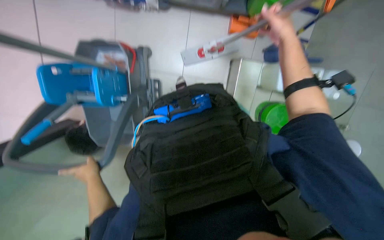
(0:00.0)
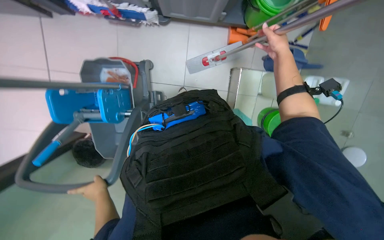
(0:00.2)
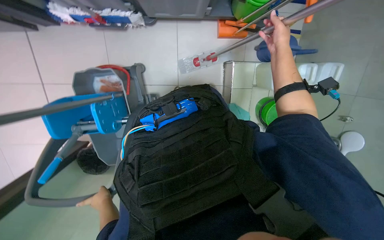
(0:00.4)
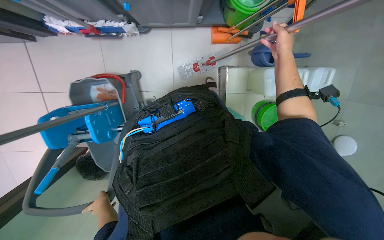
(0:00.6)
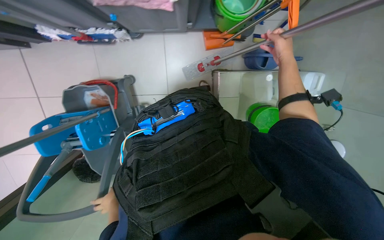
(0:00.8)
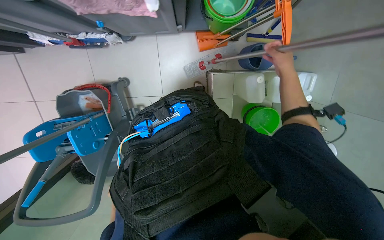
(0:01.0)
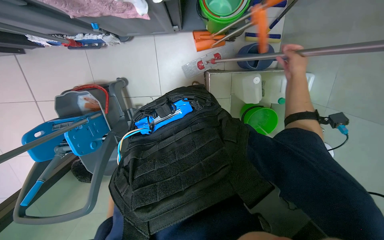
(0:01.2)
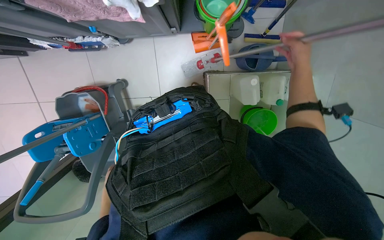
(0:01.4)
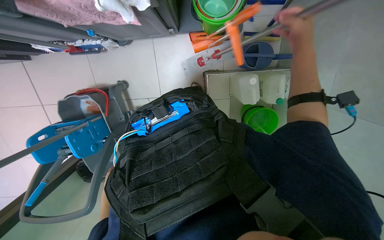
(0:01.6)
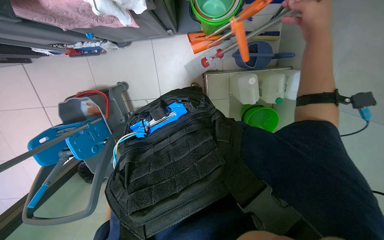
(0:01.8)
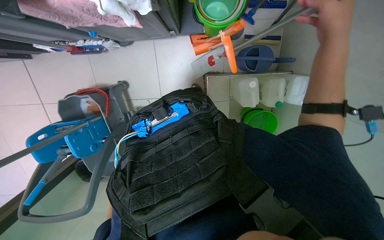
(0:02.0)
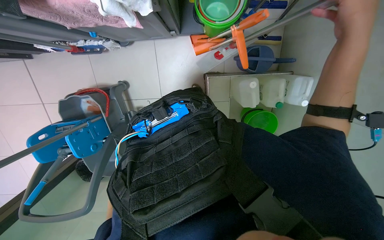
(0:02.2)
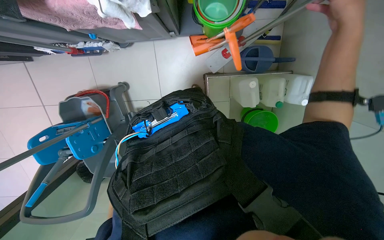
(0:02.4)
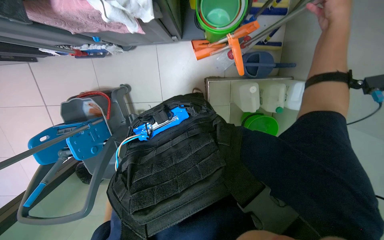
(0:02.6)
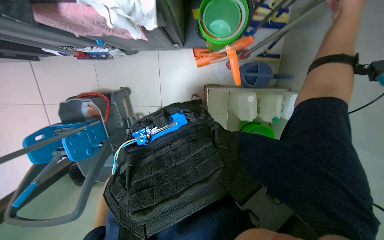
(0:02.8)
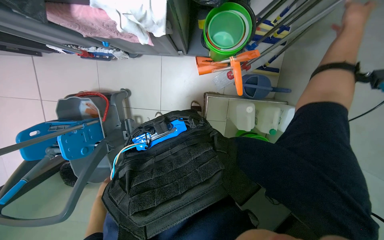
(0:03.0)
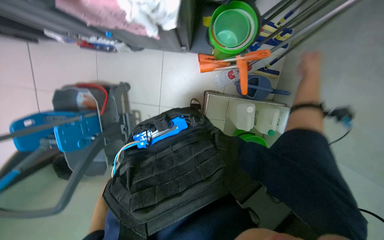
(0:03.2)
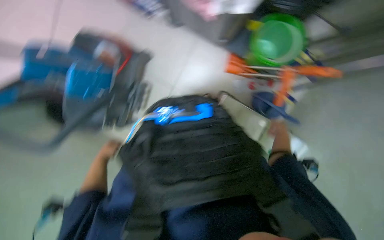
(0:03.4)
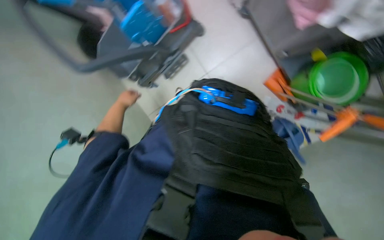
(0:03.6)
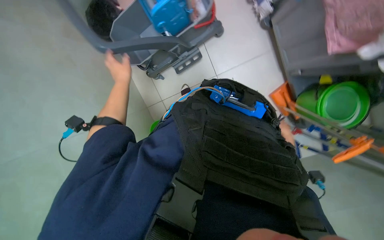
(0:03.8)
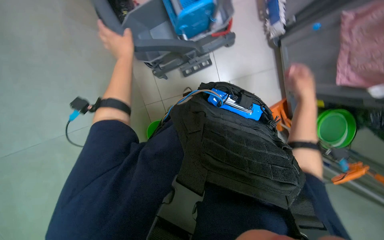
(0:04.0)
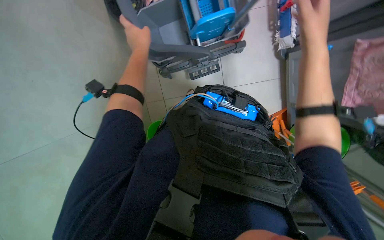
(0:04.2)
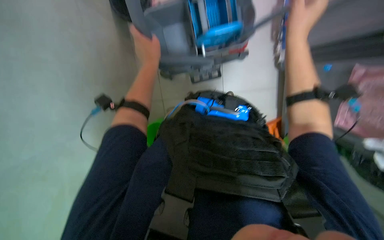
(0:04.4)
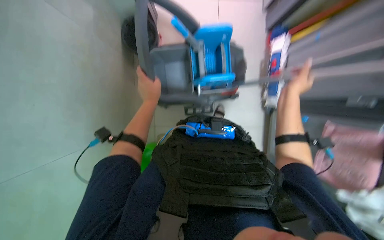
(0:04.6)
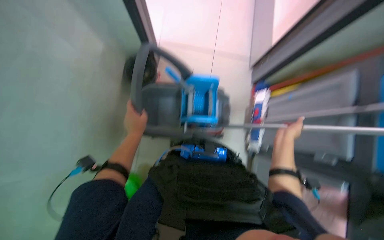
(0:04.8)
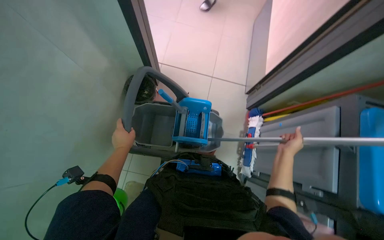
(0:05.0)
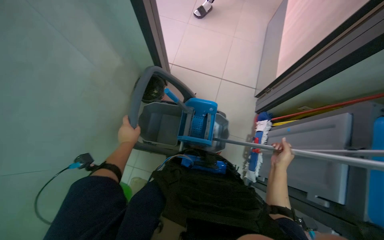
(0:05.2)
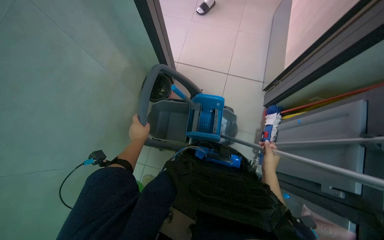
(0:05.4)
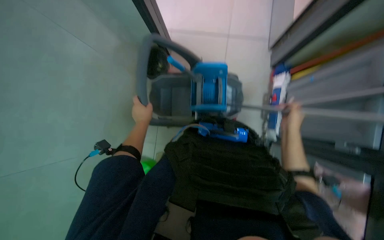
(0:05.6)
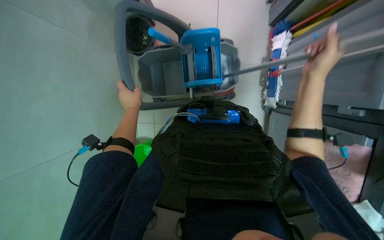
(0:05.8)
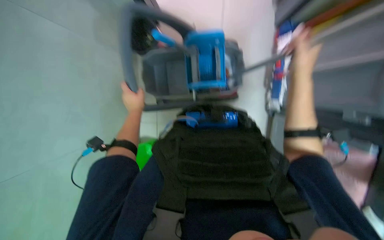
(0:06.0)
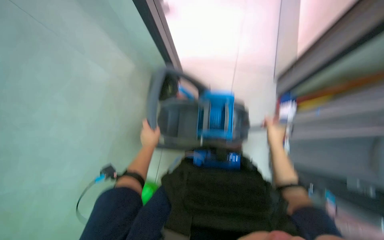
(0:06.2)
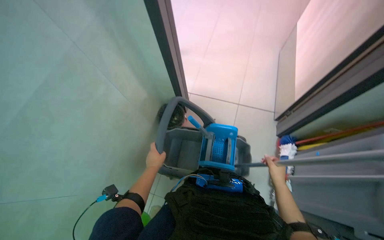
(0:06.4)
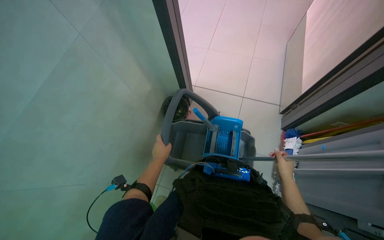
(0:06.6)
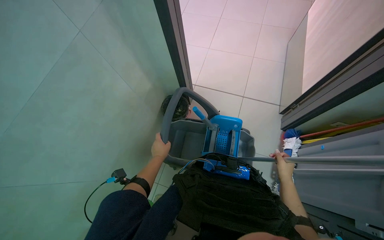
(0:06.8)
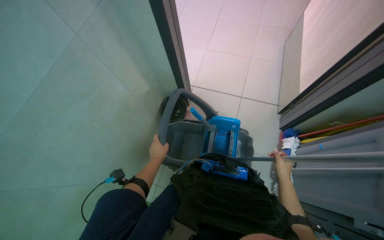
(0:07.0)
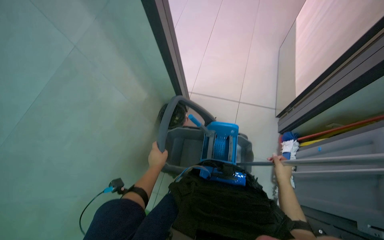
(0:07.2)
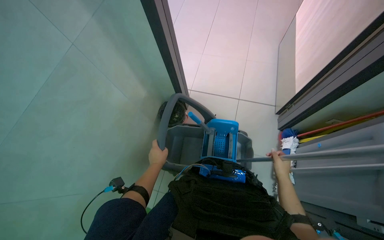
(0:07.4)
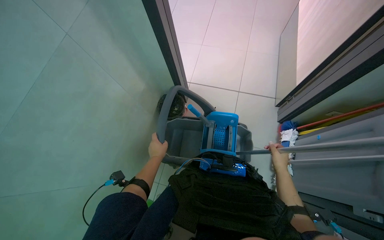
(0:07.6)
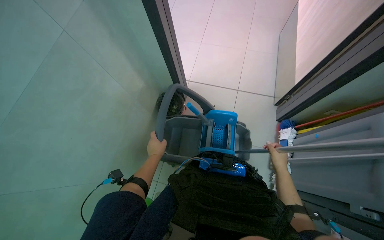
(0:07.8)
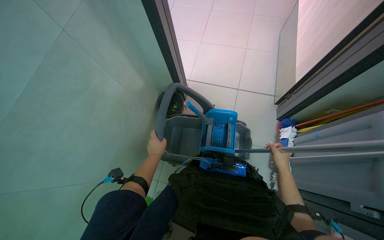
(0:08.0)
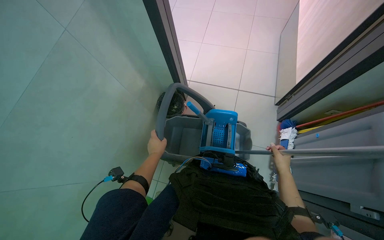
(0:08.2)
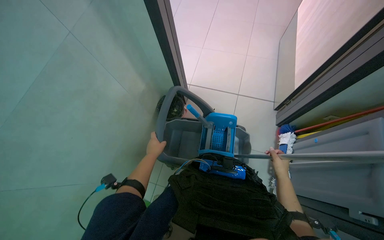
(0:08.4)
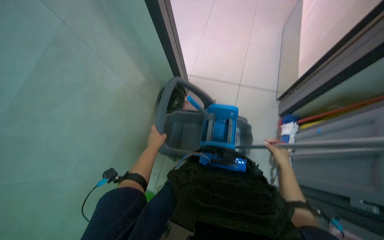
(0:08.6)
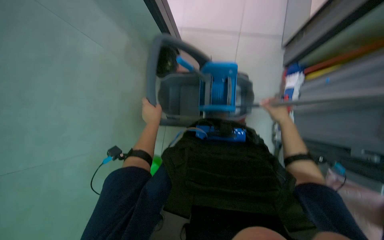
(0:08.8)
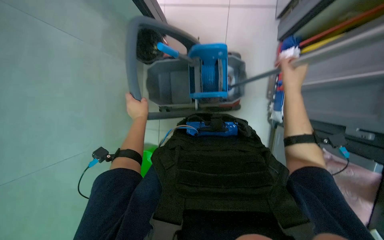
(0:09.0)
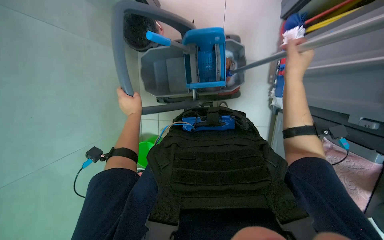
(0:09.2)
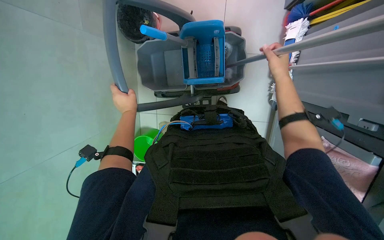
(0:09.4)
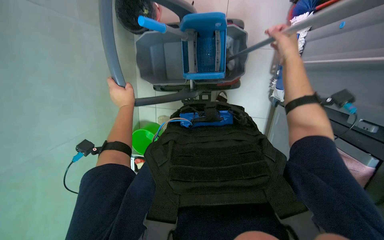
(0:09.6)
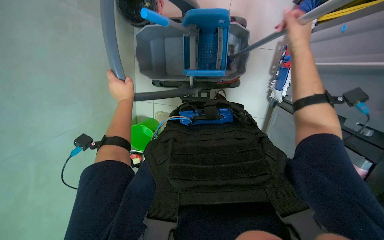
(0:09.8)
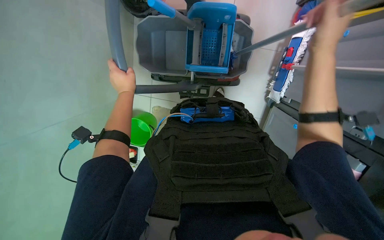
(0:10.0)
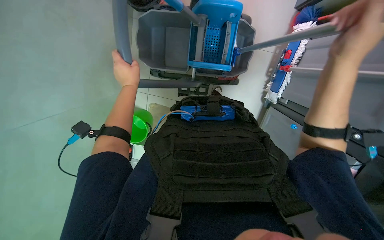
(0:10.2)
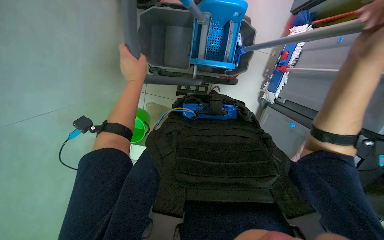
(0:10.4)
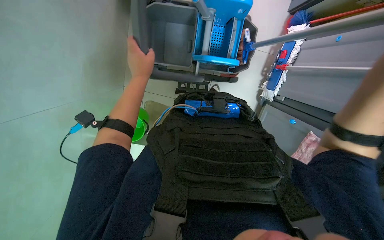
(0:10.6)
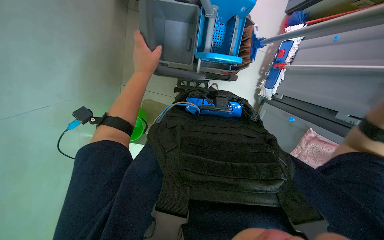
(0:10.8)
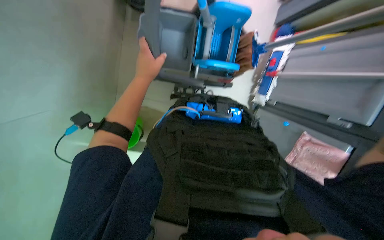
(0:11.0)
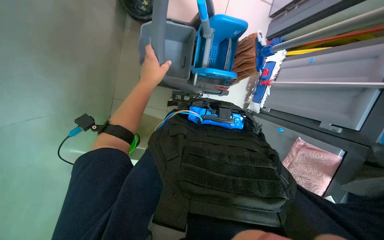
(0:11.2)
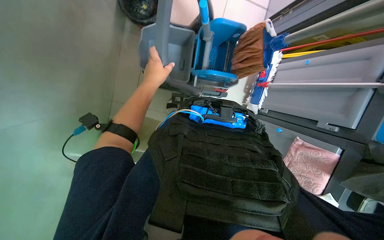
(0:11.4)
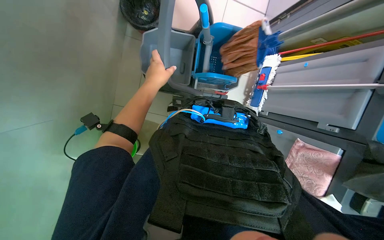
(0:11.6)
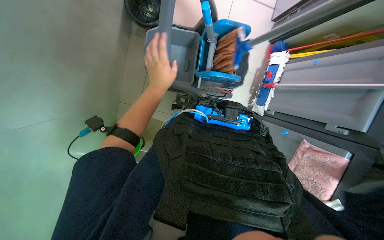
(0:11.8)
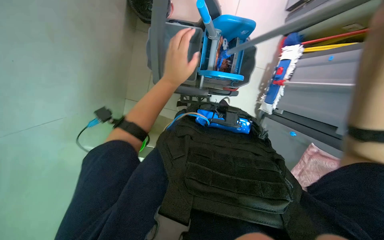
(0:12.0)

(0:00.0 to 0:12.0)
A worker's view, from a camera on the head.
Job: preparing cleaning supplies.
The whole recording: Preparing cleaning equipment. The worker gathers and arranges various cleaning tools and buckets on a cart, filling them with water and solution.
0:00.0 - 0:01.6: The right hand travels farther from the camera and back again, some 15 cm each way.
0:03.0 - 0:04.4: The scene turns some 85 degrees clockwise in the picture.
0:06.0 - 0:07.6: The view tilts about 30 degrees upward.
0:07.6 - 0:09.0: The view tips downward by about 25 degrees.
0:09.0 - 0:10.4: The view tips downward by some 15 degrees. The right hand goes approximately 10 cm nearer to the camera.
0:10.4 - 0:12.0: The left hand moves to the right and nearer to the camera, roughly 15 cm.

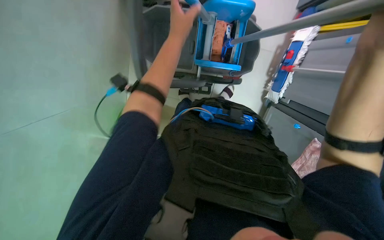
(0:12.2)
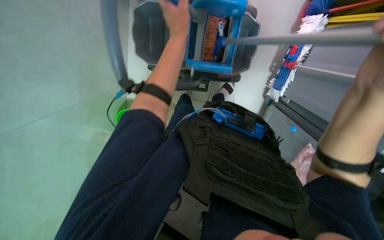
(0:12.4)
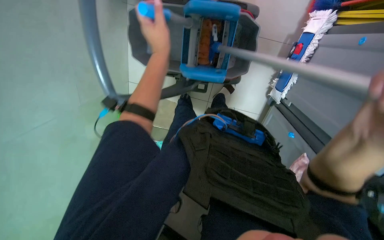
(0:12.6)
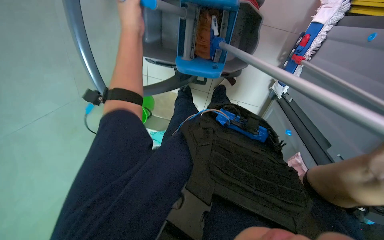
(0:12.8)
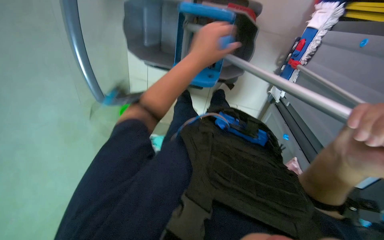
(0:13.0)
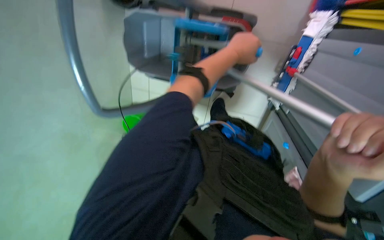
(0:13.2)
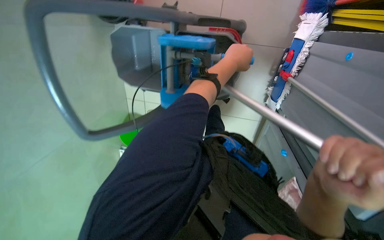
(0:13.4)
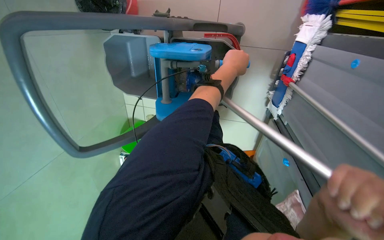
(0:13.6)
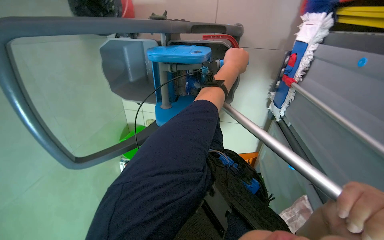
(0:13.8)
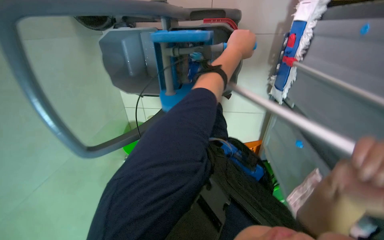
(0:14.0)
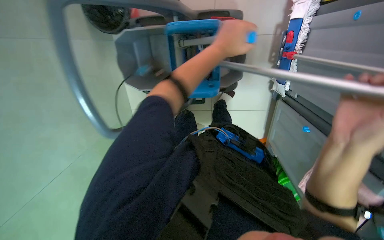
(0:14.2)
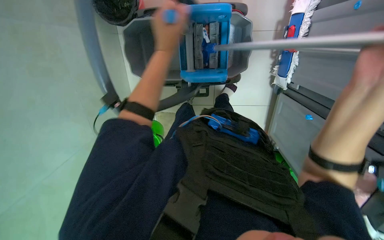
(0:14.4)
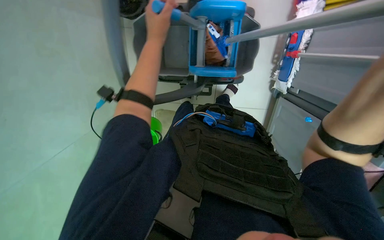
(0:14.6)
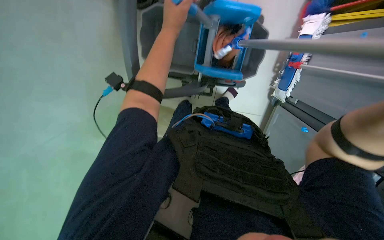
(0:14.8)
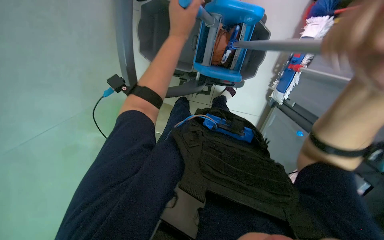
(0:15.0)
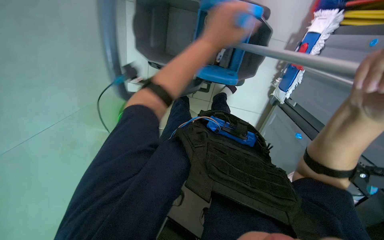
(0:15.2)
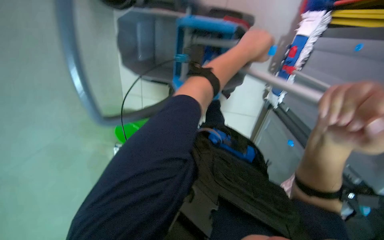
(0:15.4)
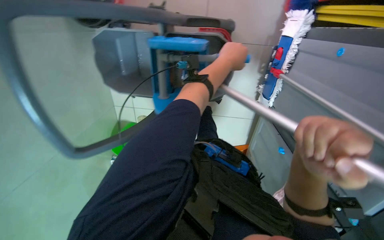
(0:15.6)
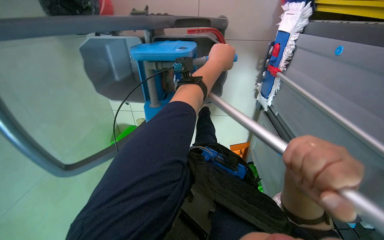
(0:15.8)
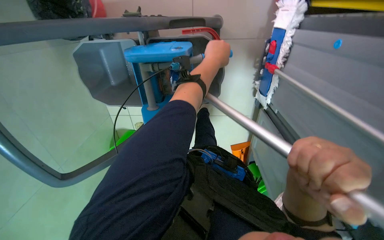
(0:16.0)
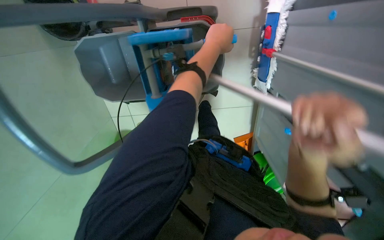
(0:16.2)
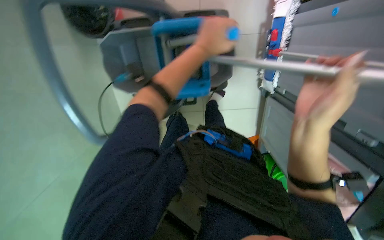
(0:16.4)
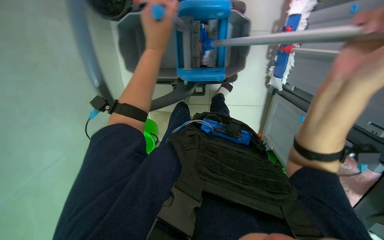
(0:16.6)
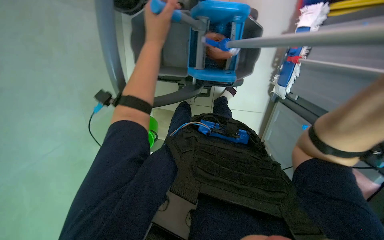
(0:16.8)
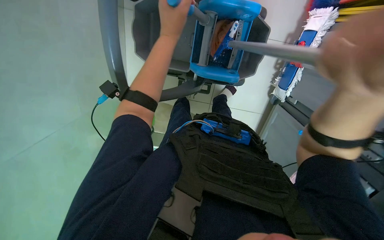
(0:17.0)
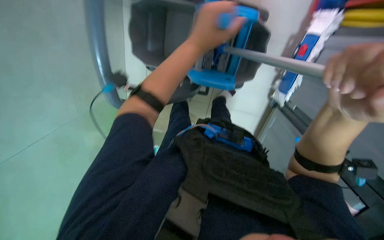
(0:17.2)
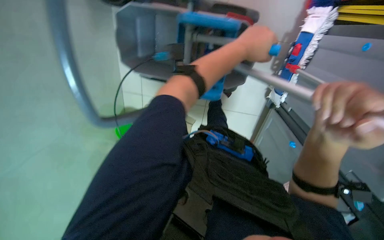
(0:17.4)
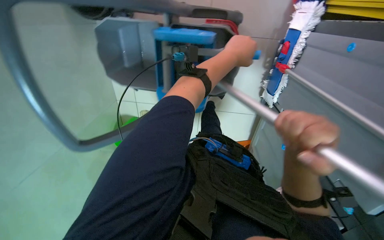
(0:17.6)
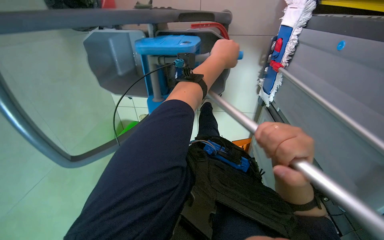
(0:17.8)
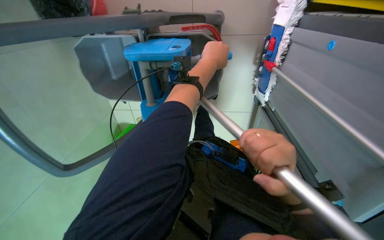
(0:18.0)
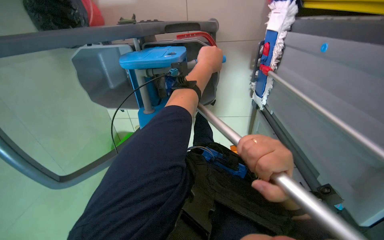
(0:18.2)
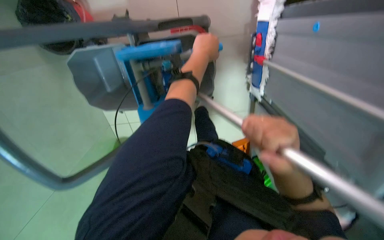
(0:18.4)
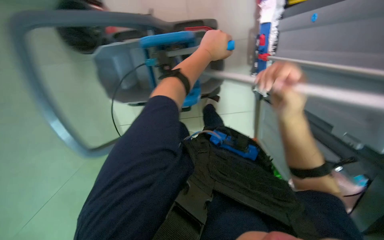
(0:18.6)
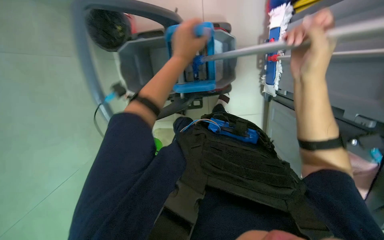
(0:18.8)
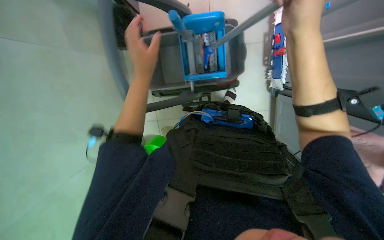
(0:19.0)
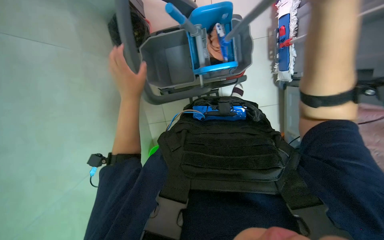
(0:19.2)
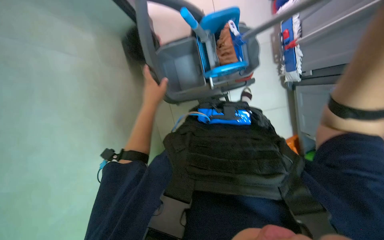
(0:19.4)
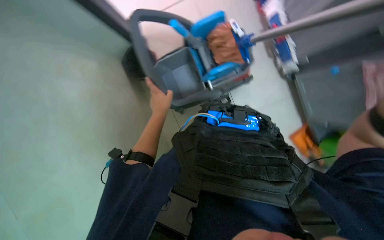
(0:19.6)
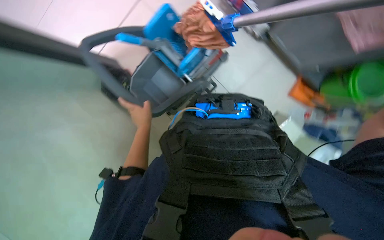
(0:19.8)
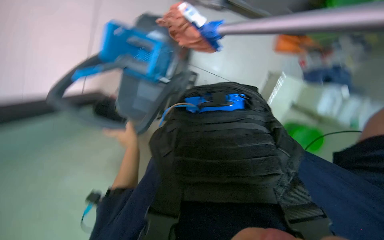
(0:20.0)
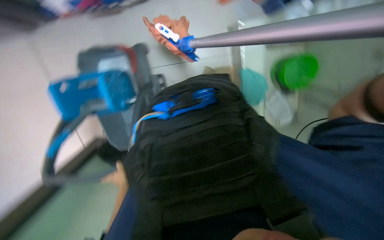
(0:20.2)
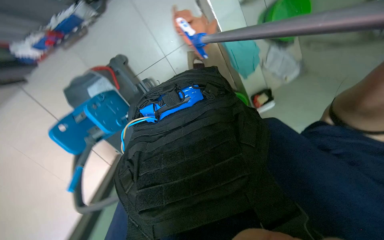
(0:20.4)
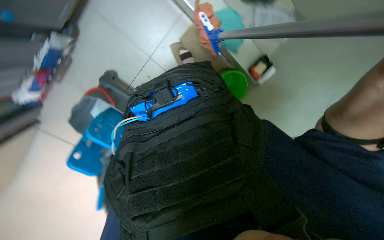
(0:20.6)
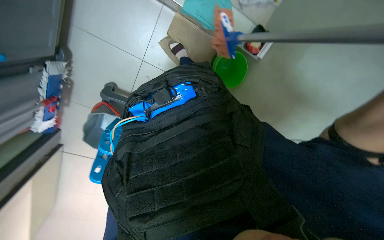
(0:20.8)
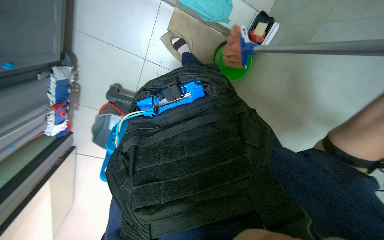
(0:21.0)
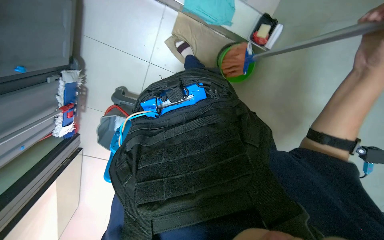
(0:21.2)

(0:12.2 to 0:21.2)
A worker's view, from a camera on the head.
Job: preparing cleaning supplies.
The whole recording: Preparing cleaning equipment. The worker gathers and arranges various cleaning tools and buckets on a cart, filling them with water and solution.
0:12.2 - 0:13.8: The left hand shifts some 30 cm to the right.
0:13.8 - 0:15.2: The left hand is displaced to the left and nearer to the camera by approximately 30 cm.
0:15.2 - 0:16.6: The left hand goes approximately 10 cm to the left.
0:16.6 - 0:18.2: The left hand travels to the right by approximately 25 cm.
0:18.2 - 0:19.8: The left hand shifts roughly 50 cm down the picture and to the left.
0:19.8 - 0:21.2: The camera pitches downward, by roughly 15 degrees. The scene rotates counterclockwise by some 60 degrees.
